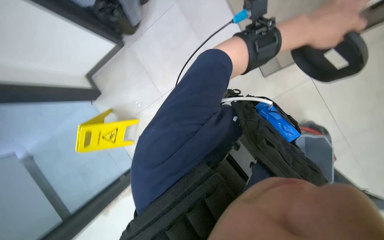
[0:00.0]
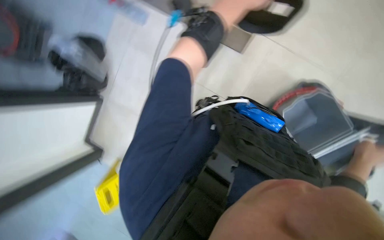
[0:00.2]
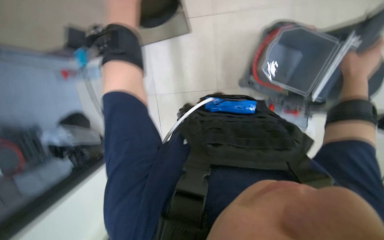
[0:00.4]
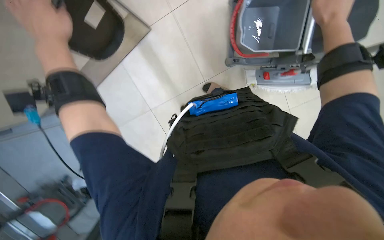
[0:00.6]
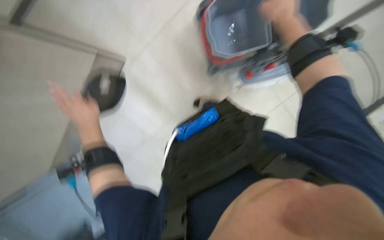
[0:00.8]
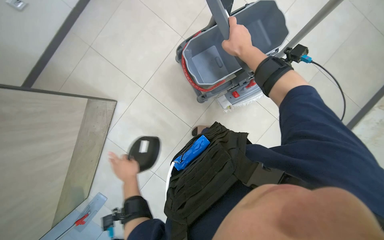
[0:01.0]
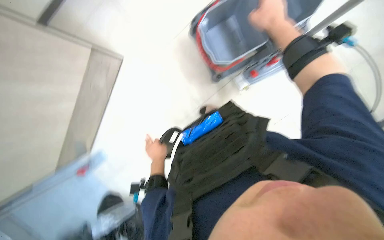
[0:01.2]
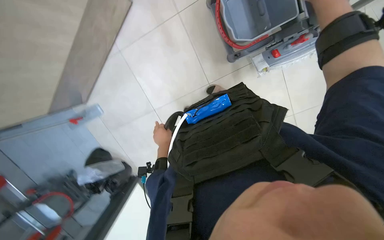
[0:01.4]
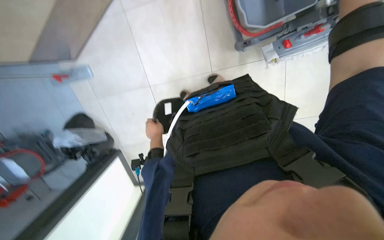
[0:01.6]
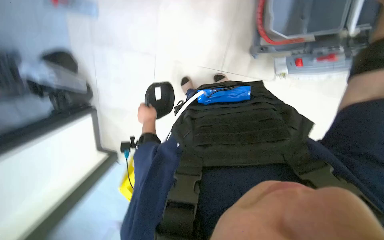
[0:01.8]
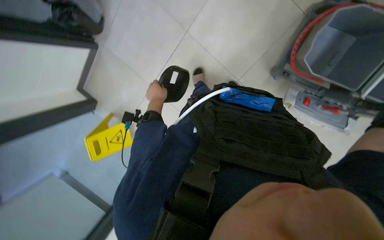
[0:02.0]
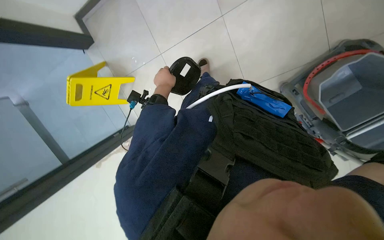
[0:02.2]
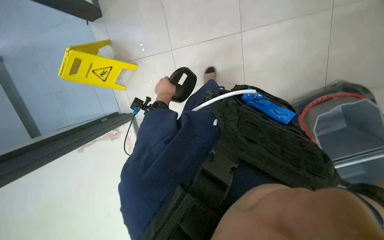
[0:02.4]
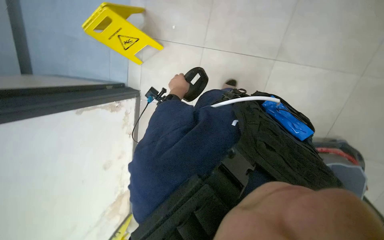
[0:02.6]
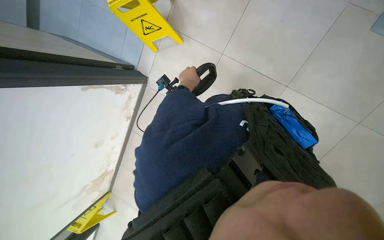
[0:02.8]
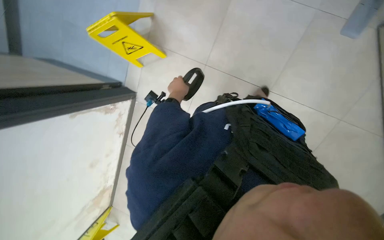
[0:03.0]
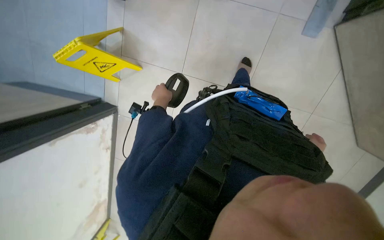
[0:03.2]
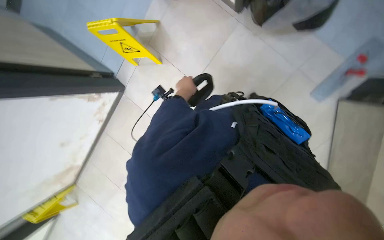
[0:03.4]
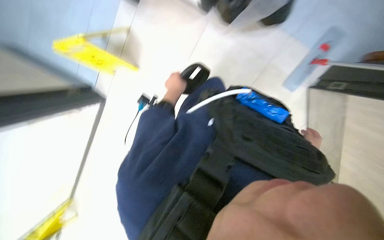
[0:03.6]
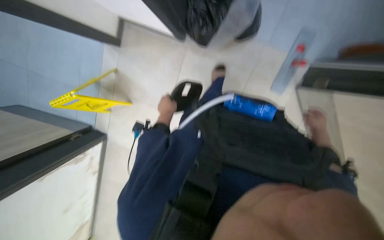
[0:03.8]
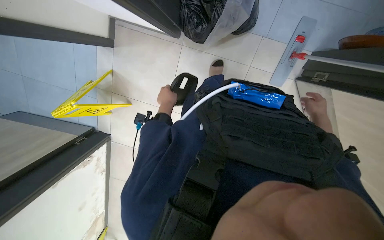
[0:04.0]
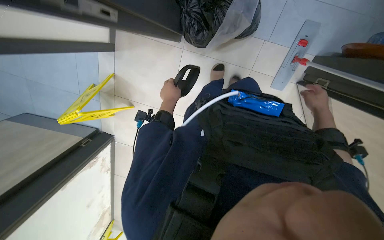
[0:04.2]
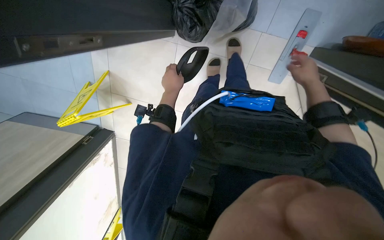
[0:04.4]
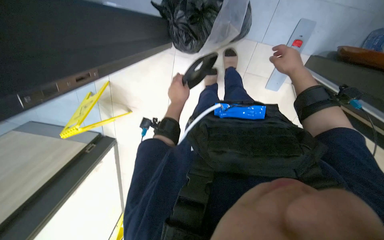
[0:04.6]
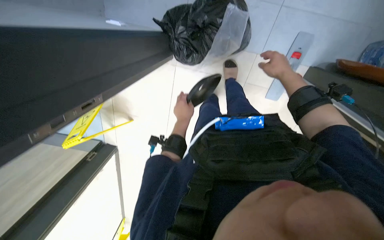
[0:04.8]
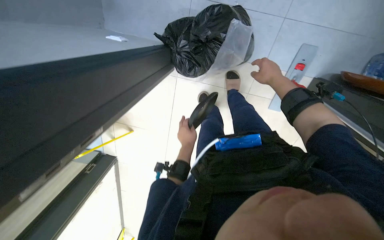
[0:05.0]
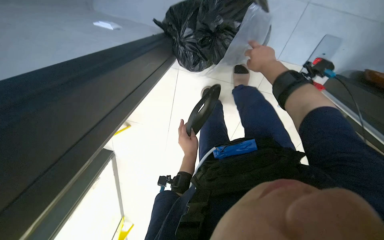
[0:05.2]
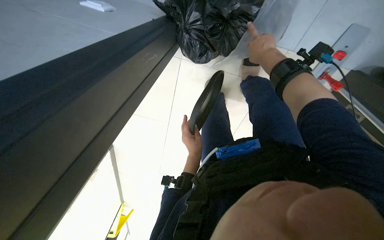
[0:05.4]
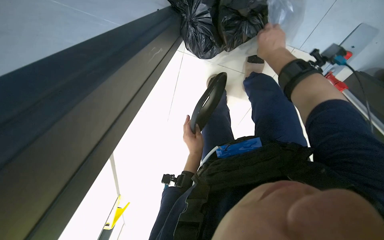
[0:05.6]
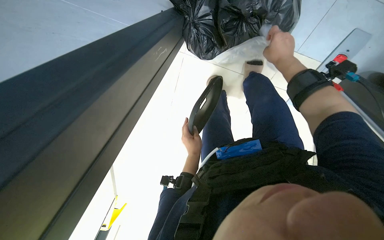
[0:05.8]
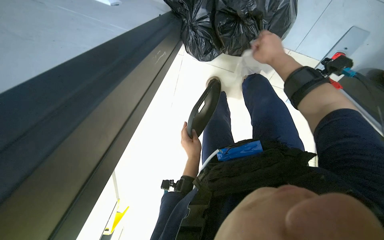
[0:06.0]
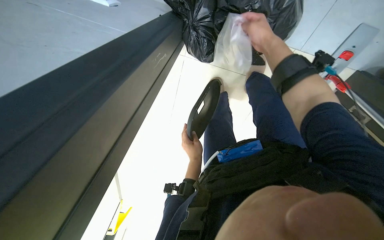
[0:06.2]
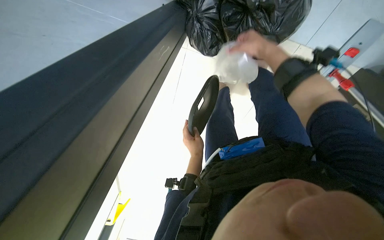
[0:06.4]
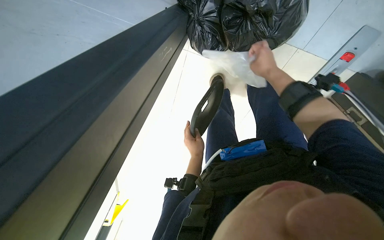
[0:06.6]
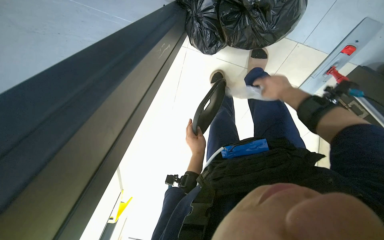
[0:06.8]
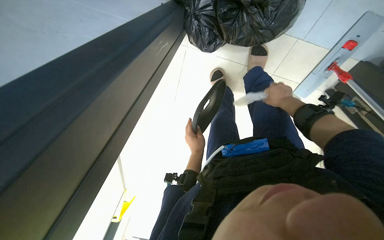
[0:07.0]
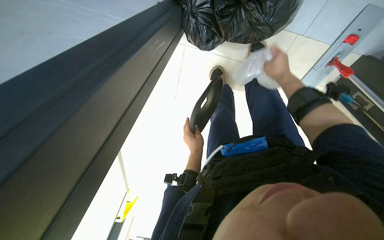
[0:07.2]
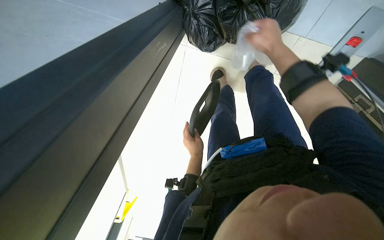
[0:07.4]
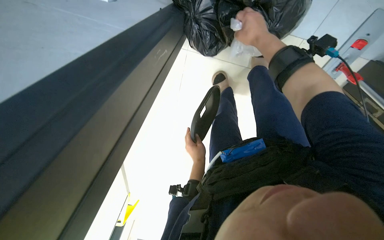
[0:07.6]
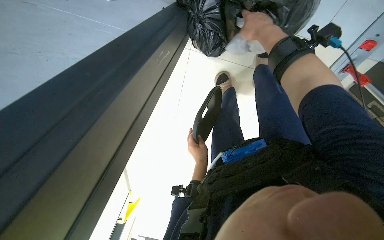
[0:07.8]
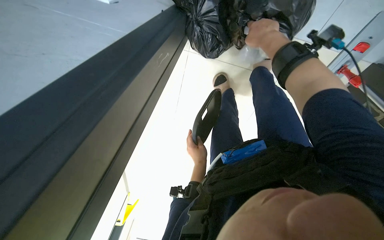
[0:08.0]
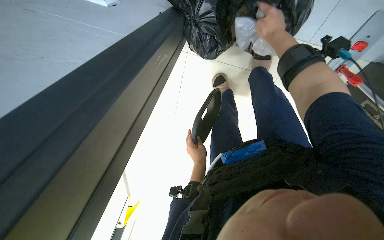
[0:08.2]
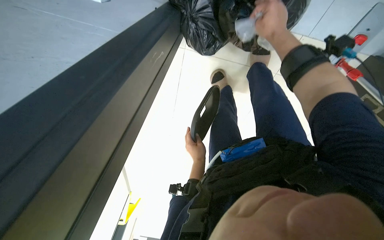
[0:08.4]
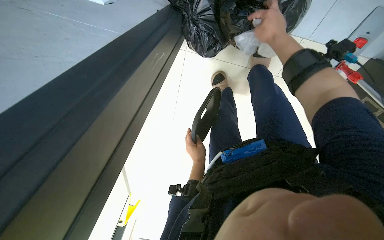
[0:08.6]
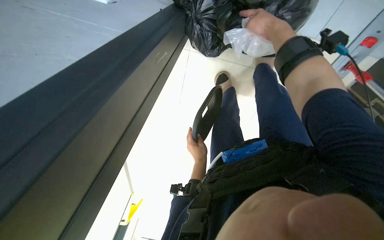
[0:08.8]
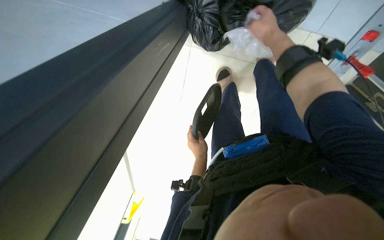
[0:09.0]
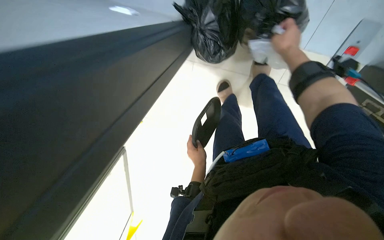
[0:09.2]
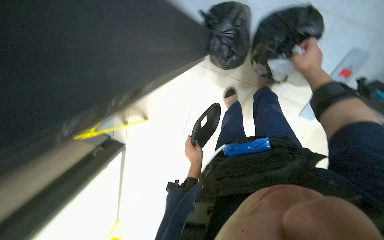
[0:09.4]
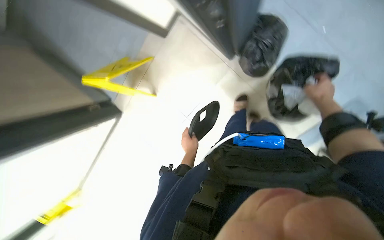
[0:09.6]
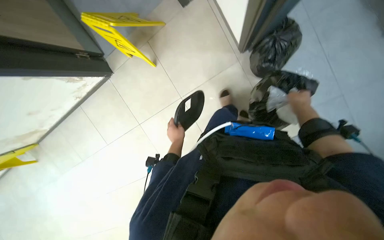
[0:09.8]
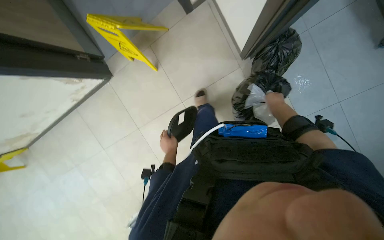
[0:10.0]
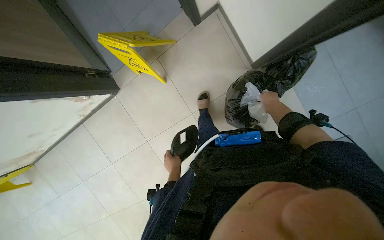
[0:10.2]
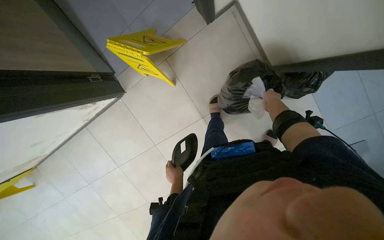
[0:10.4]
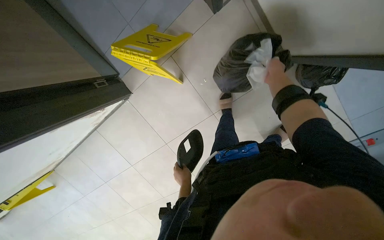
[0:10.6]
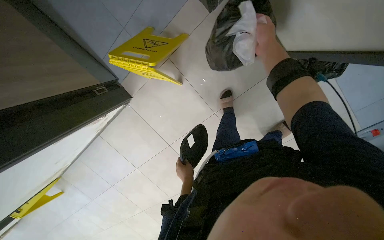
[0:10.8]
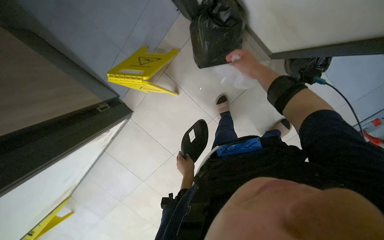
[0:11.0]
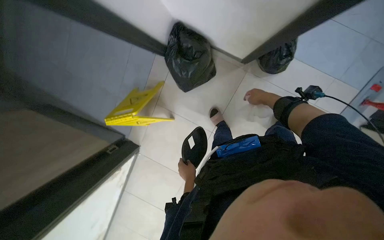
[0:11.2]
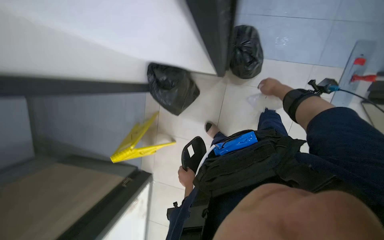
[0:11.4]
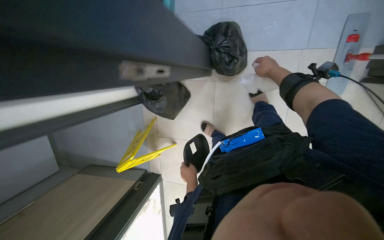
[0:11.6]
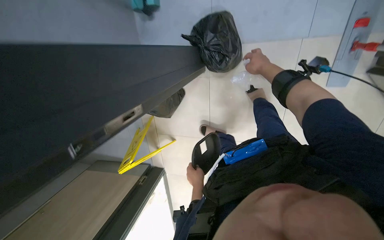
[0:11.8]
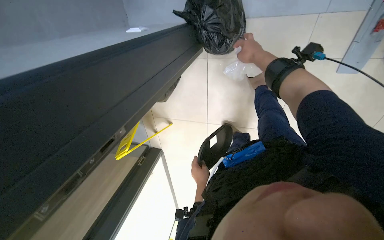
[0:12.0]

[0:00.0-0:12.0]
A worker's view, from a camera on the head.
Job: preparing cleaning supplies.
The whole recording: Organizing trash and filling mop bucket. The worker organizes the trash and fills the mop bucket with water.
0:00.0 to 0:01.6: The scene rotates counterclockwise by some 65 degrees.
0:01.6 to 0:03.0: The view swings about 15 degrees to the right. The view tips downward by approximately 10 degrees. The scene turns some 60 degrees clockwise in the picture.
0:03.0 to 0:04.4: The left hand swings left and right, some 10 cm each way, with 2 reversals.
0:04.4 to 0:06.0: The right hand heads up the picture and to the left, covering roughly 40 cm. Meanwhile the left hand shifts roughly 20 cm farther from the camera.
0:06.0 to 0:07.6: The right hand swings left and right, roughly 15 cm each way, with 2 reversals.
0:07.6 to 0:09.0: The hands work in one place, with small movements.
0:10.4 to 0:12.0: The wearer moves roughly 50 cm. The view swings about 15 degrees to the left. The scene turns approximately 55 degrees counterclockwise in the picture.

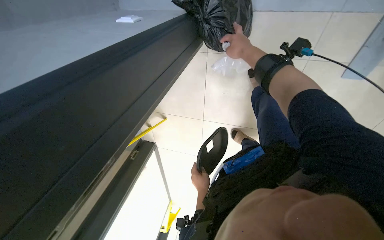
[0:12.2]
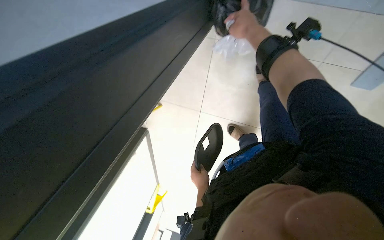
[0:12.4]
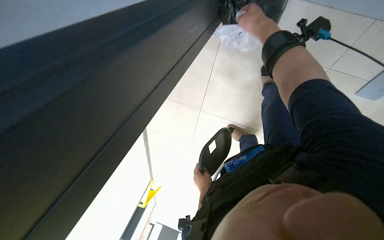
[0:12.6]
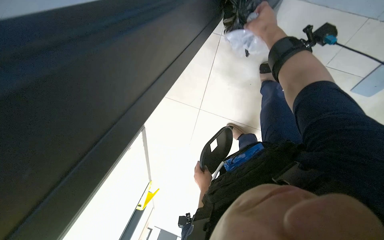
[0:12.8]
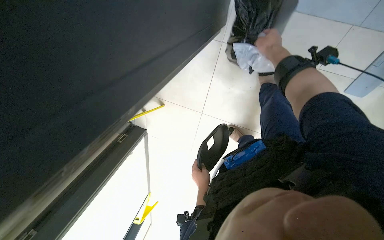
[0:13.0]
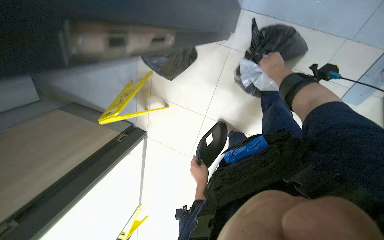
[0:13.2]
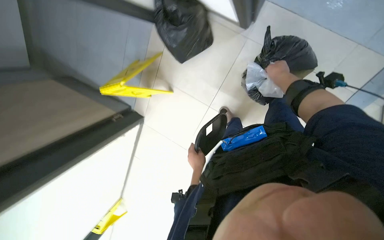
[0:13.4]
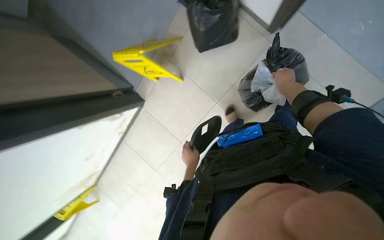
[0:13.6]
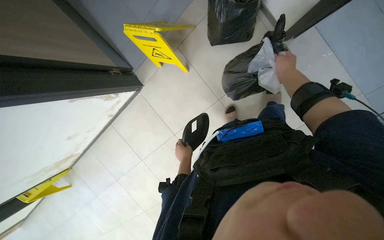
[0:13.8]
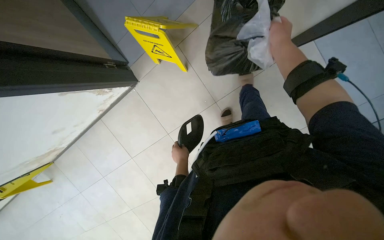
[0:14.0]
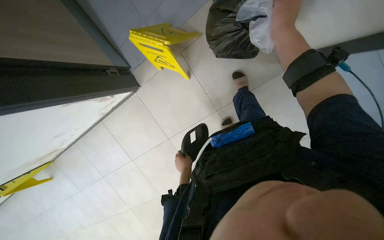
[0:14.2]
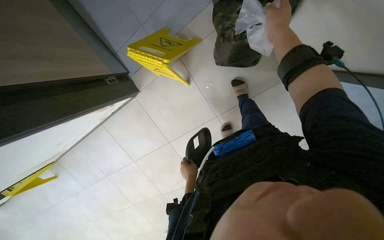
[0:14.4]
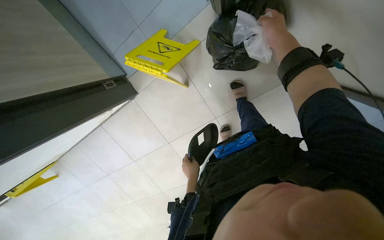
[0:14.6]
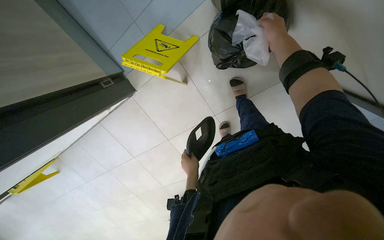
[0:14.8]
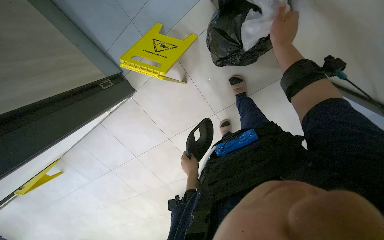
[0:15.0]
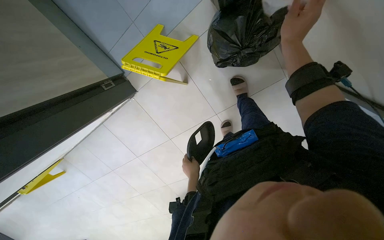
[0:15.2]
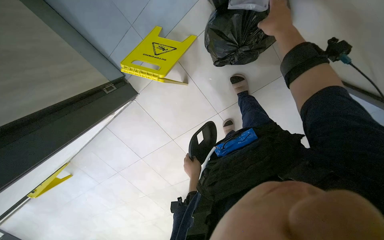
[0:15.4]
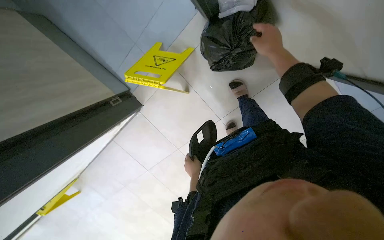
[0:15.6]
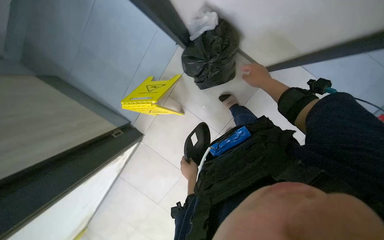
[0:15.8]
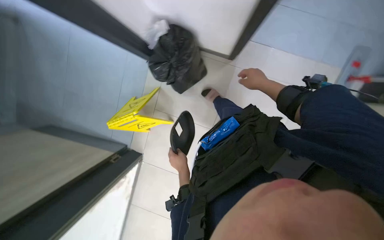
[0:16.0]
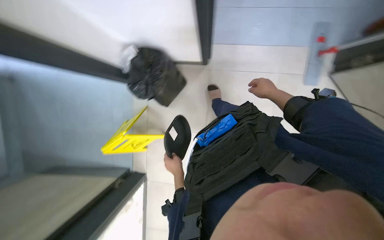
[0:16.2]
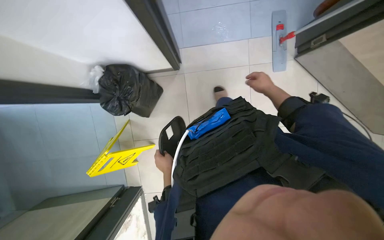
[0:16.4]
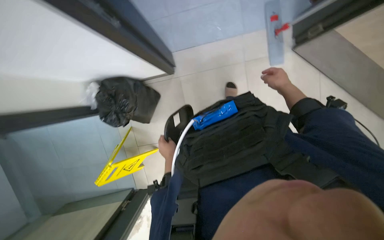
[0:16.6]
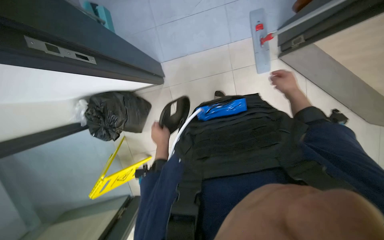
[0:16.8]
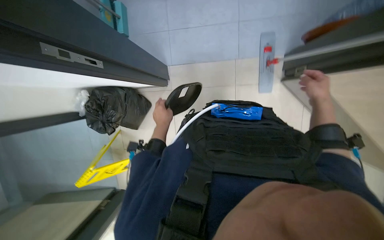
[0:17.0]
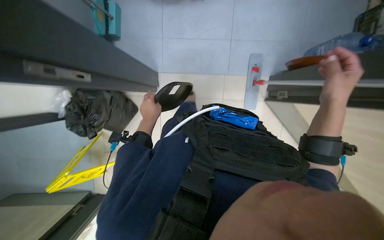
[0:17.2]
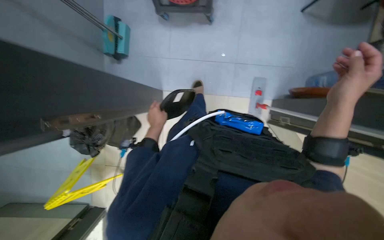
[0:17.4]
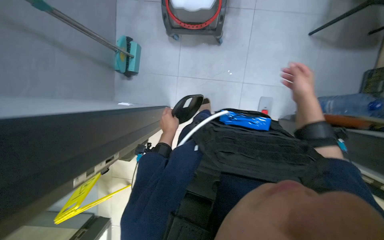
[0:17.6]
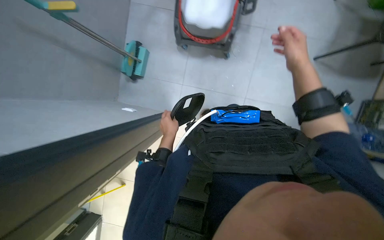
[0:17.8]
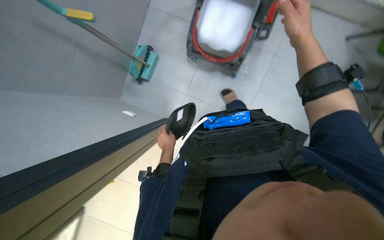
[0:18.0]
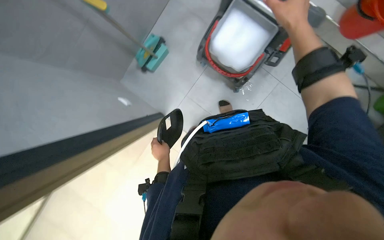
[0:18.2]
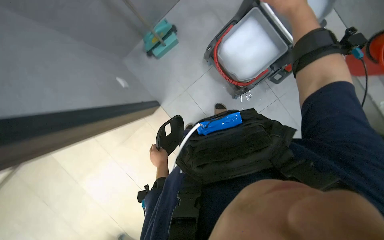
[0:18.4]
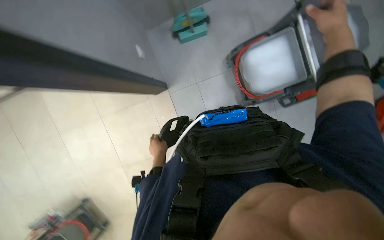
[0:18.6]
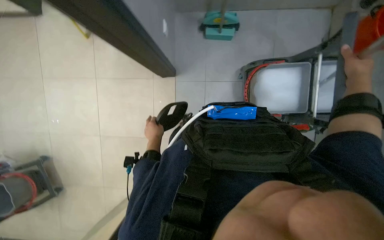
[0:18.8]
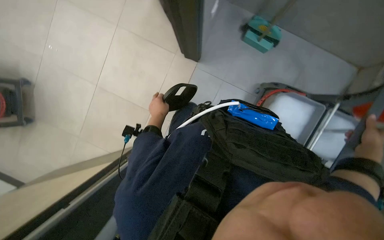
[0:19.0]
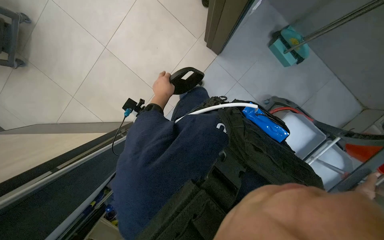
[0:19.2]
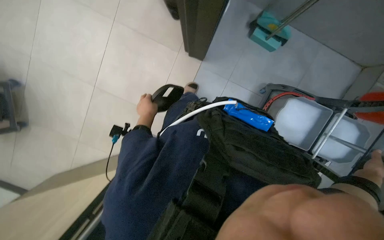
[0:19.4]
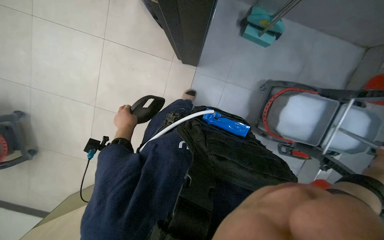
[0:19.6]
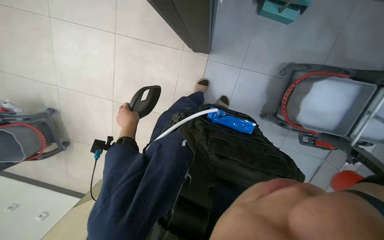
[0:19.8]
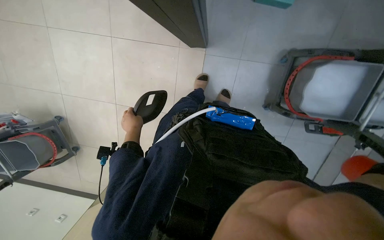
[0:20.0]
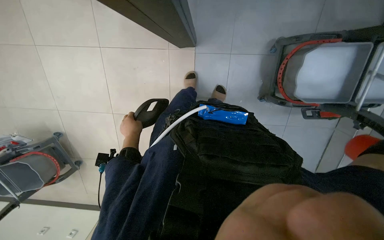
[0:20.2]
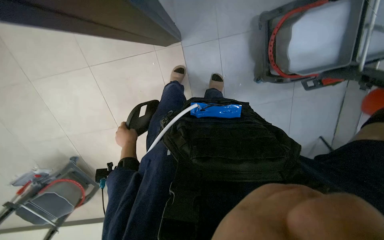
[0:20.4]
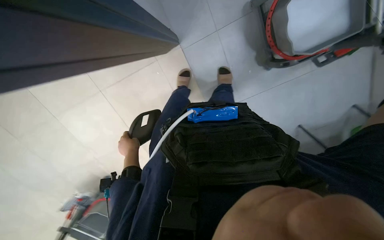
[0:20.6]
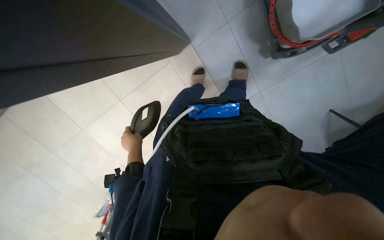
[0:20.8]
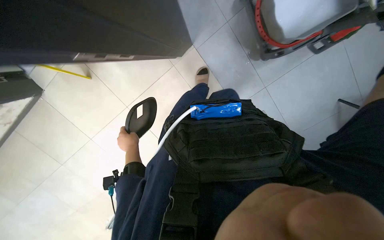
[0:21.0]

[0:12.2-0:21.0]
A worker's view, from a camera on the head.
Job: preparing cleaning supplies.
The whole recording: Organizing trash and filling mop bucket. The worker organizes the trash and fills the mop bucket with water.
0:12.2 to 0:13.6: The scene rotates clockwise by about 45 degrees.
0:13.6 to 0:15.2: The right hand moves nearer and farther over about 20 cm, changing direction 2 times.
0:15.2 to 0:16.6: The head travels approximately 50 cm. The view tilts approximately 25 degrees upward. Everything in view rotates some 65 degrees counterclockwise.
0:16.6 to 0:18.0: The camera travels some 60 cm. The scene turns about 30 degrees clockwise in the picture.
0:18.0 to 0:19.6: The scene turns approximately 85 degrees clockwise in the picture.
0:19.6 to 0:21.0: The view swings approximately 20 degrees to the left. The view tilts about 10 degrees downward. The scene turns approximately 40 degrees counterclockwise in the picture.
